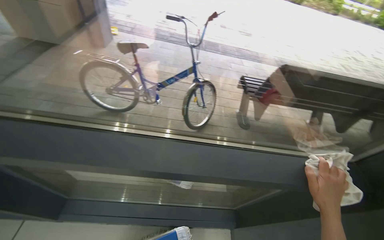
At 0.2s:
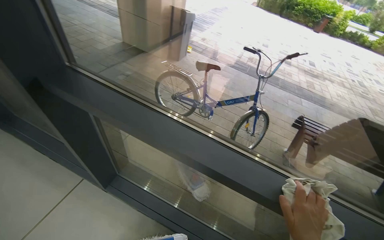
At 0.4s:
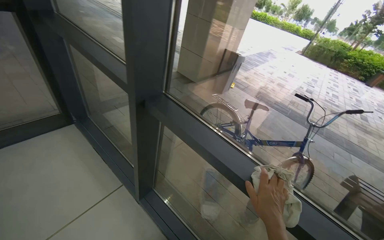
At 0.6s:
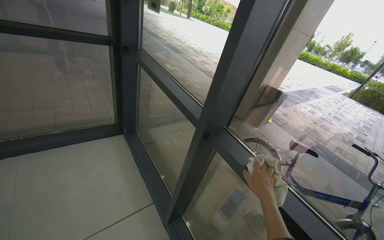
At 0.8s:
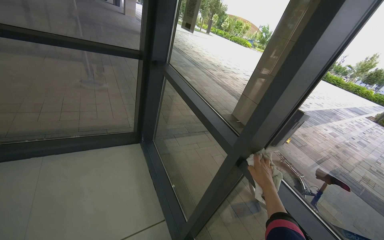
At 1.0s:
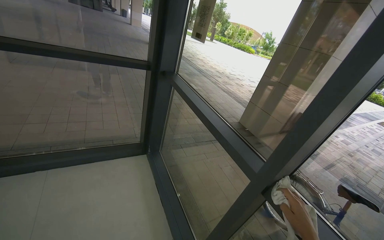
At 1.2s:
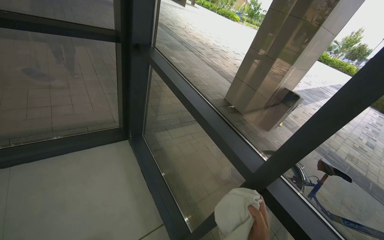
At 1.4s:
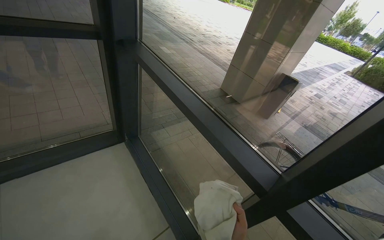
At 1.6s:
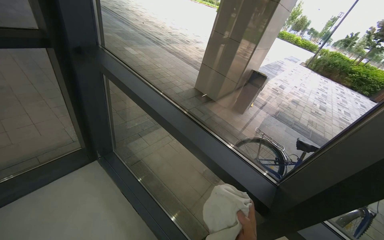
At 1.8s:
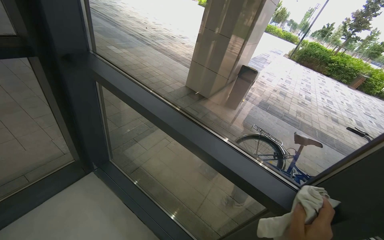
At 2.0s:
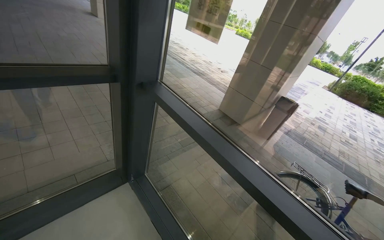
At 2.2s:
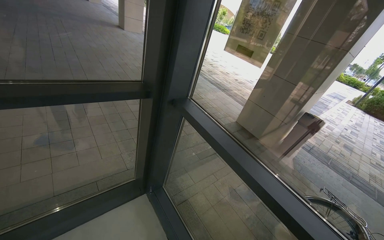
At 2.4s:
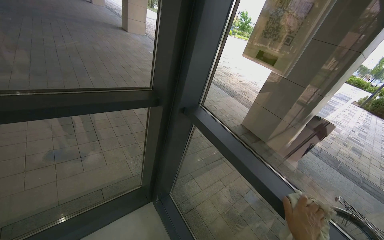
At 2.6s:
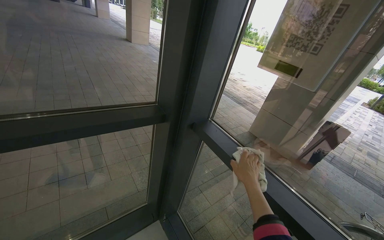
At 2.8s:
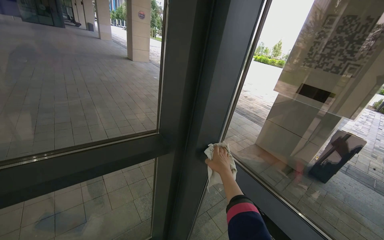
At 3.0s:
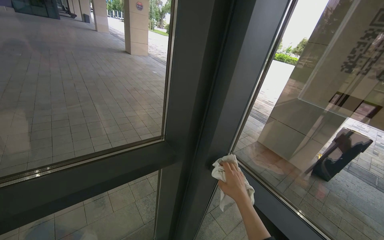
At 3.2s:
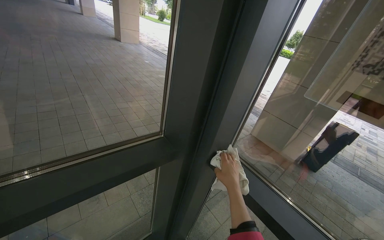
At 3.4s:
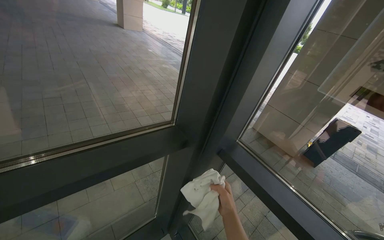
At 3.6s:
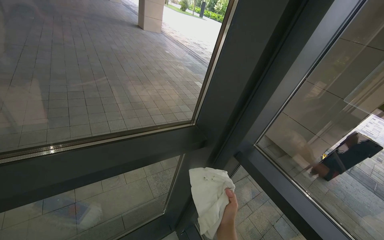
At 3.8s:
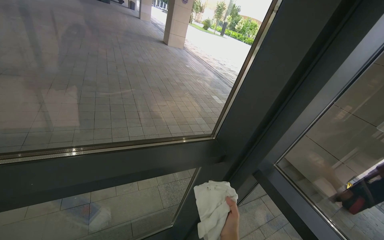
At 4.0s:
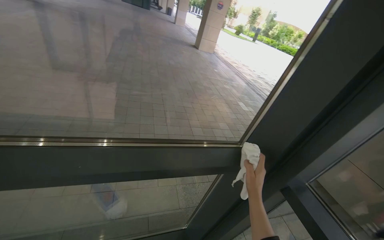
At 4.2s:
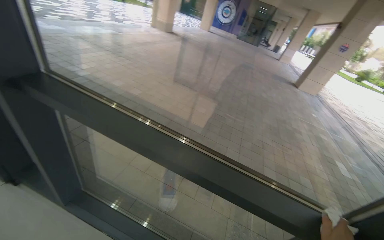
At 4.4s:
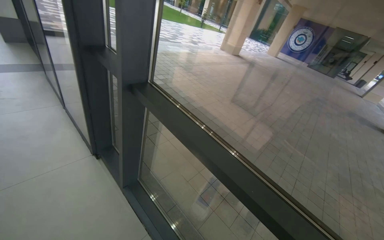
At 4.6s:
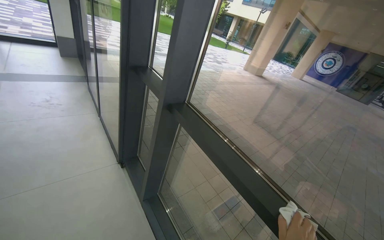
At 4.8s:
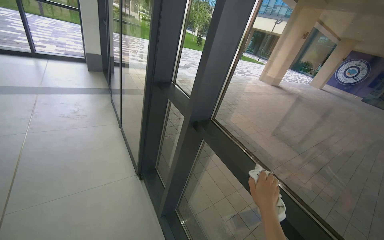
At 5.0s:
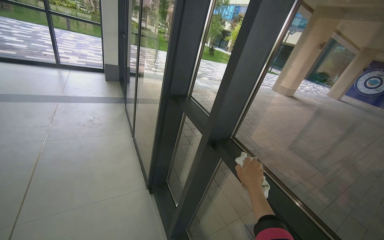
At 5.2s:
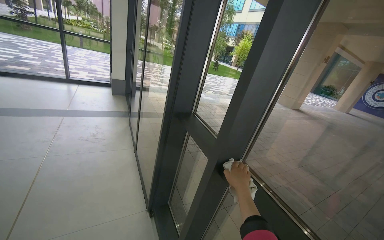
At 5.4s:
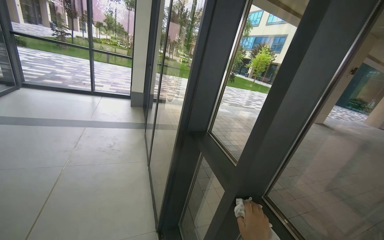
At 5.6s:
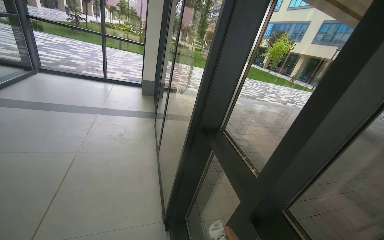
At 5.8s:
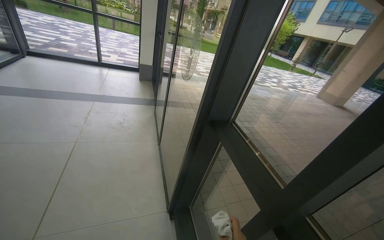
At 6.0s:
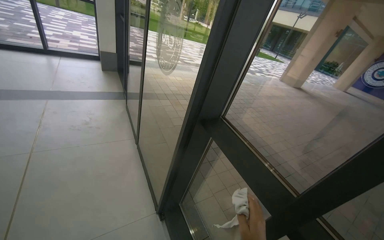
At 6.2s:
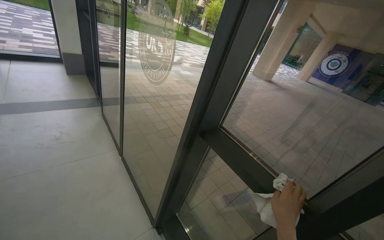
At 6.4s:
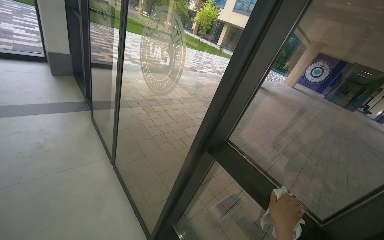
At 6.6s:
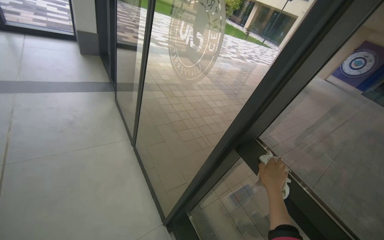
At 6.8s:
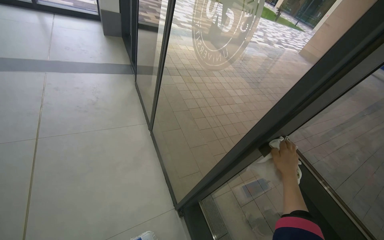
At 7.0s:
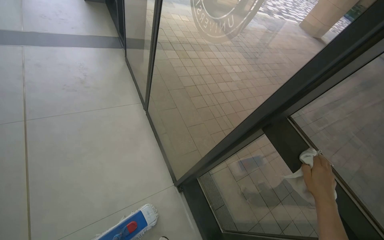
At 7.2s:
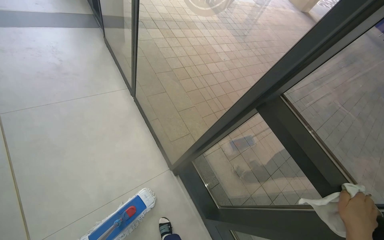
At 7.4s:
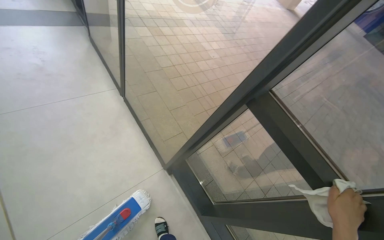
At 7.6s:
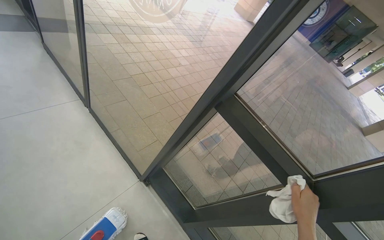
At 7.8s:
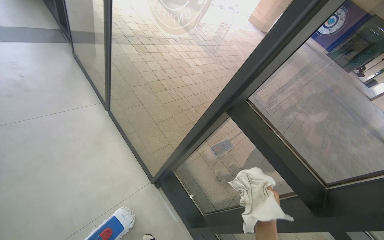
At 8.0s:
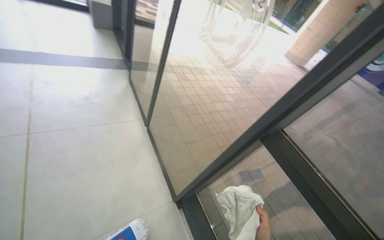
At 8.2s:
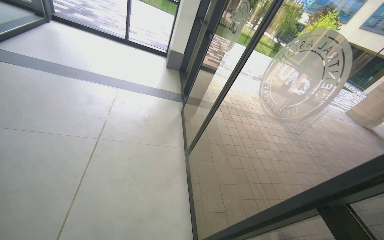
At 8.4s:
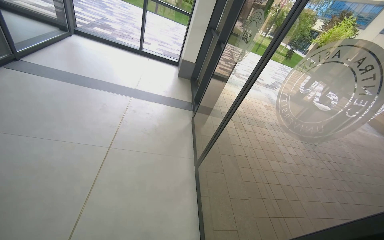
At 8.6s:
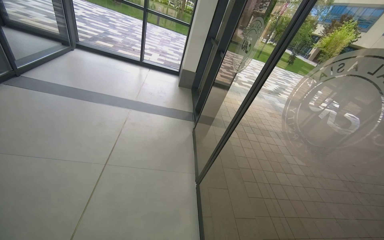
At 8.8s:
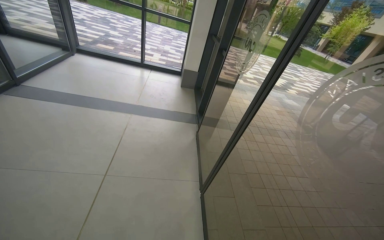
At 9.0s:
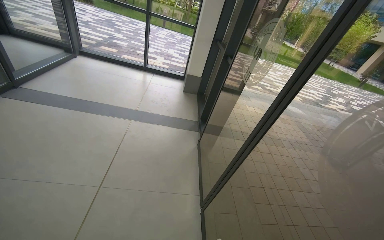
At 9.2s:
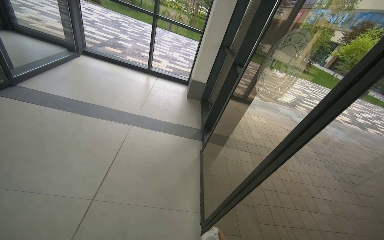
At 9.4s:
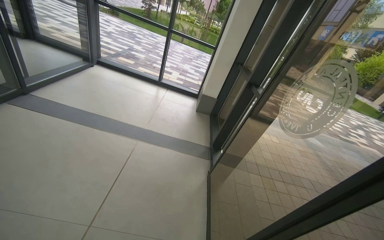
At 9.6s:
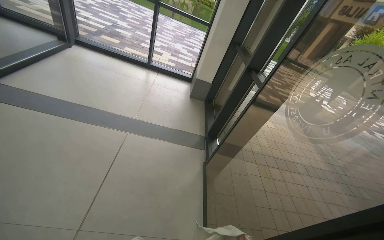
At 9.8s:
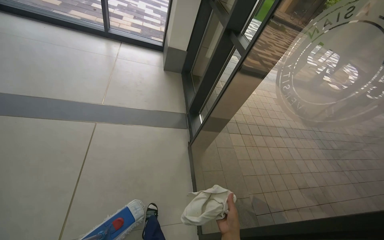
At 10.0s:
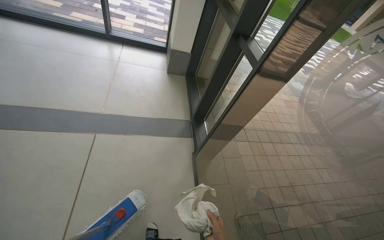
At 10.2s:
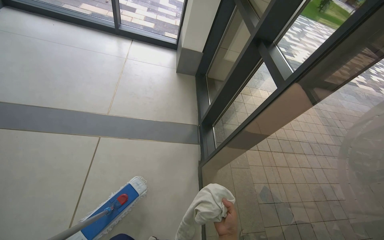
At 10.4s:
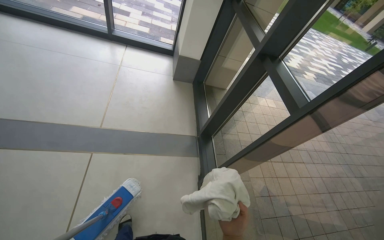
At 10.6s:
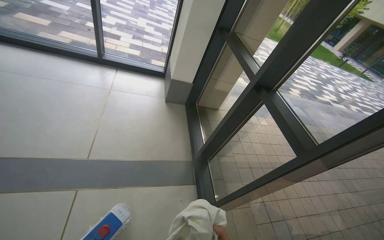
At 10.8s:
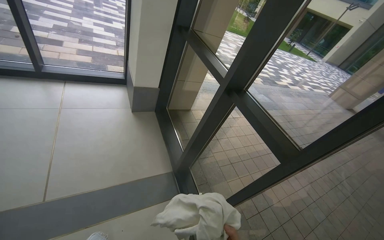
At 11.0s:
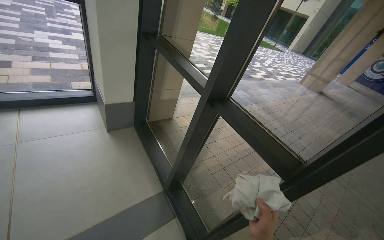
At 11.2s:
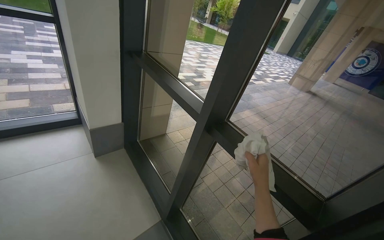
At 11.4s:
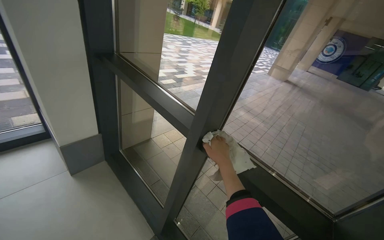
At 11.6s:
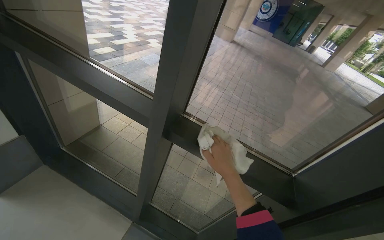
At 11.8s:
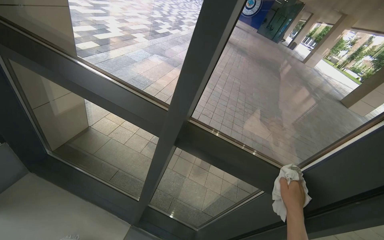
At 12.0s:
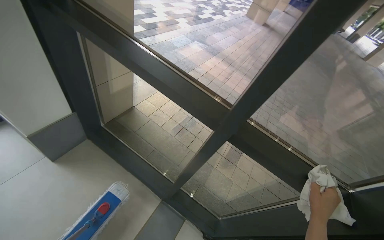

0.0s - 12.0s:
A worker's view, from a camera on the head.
Job: cleaning windows.
The whole recording: Cleaning building glass windows. The worker cleans the large glass windows frame and doors of the building.
0.0s - 1.6s: The camera is carried approximately 1 m. The head rotates about 40 degrees to the left. The view tips upward by roughly 20 degrees.
1.6s - 3.0s: The head travels roughly 80 cm. The wearer looks roughly 15 degrees further upward.
3.0s - 4.4s: The wearer looks roughly 80 degrees further to the left. The view tips upward by some 15 degrees.
4.4s - 6.0s: The camera is carried roughly 80 cm. The view pans to the left by about 15 degrees.
6.0s - 7.6s: The camera sweeps to the right, by about 20 degrees. The view tips downward by about 25 degrees.
7.6s - 9.0s: The head travels some 40 cm. The head rotates about 40 degrees to the left. The wearer looks about 30 degrees further upward.
9.0s - 10.4s: The camera is carried some 90 cm.
10.4s - 12.0s: The wearer moves about 1 m. The wearer's head swings approximately 50 degrees to the right. The view tips downward by roughly 15 degrees.

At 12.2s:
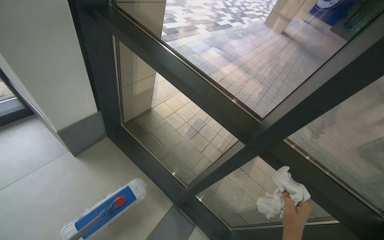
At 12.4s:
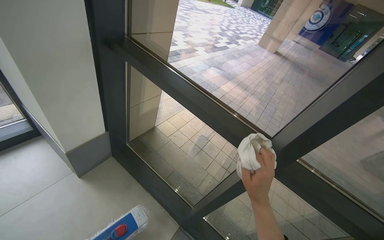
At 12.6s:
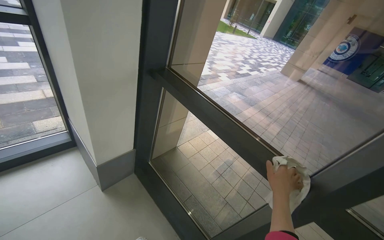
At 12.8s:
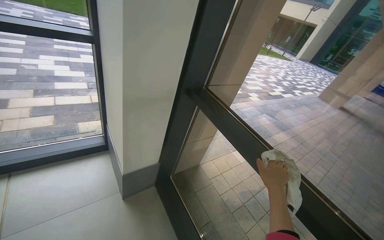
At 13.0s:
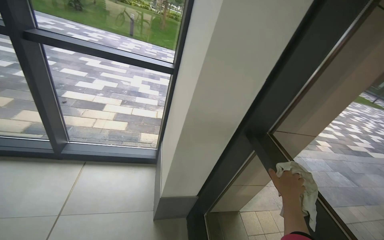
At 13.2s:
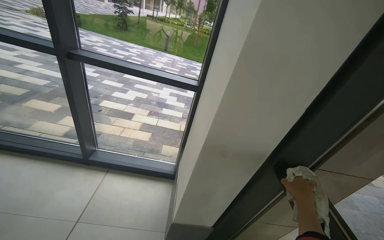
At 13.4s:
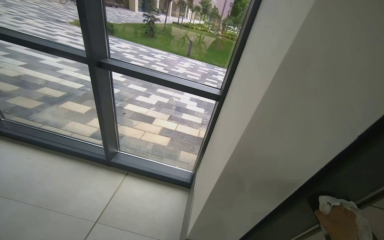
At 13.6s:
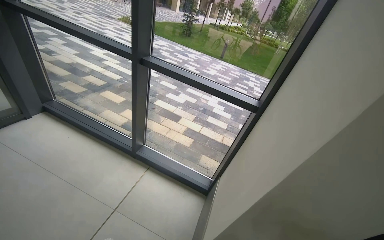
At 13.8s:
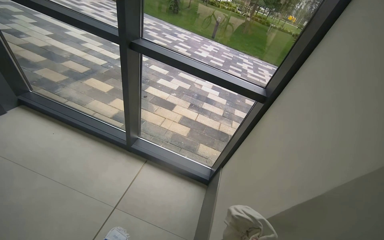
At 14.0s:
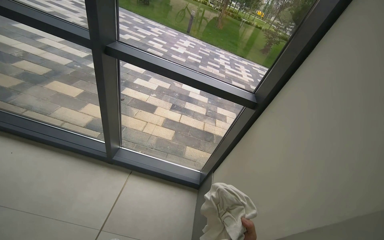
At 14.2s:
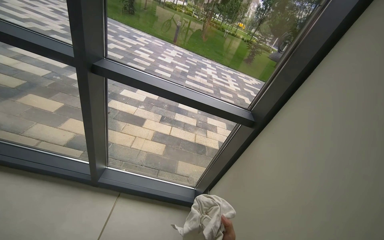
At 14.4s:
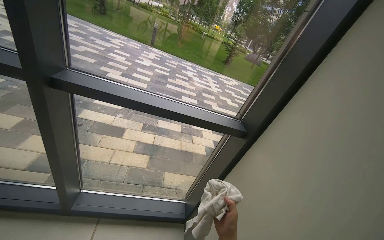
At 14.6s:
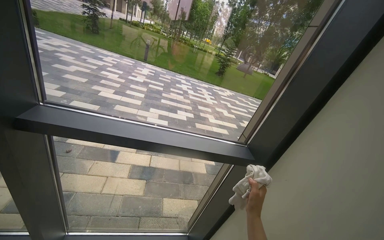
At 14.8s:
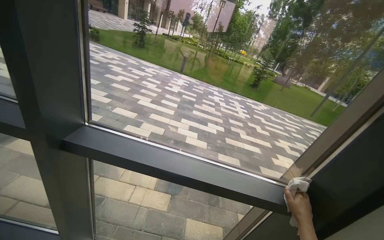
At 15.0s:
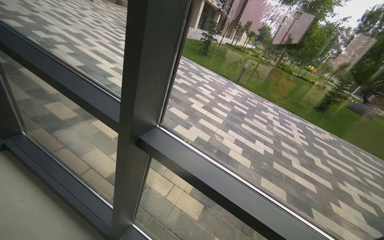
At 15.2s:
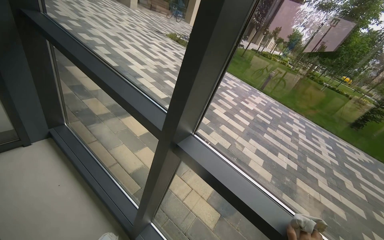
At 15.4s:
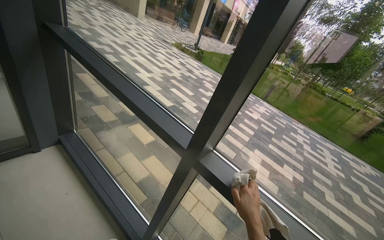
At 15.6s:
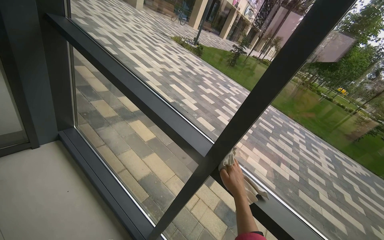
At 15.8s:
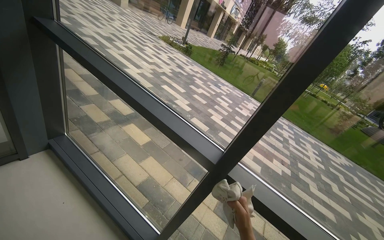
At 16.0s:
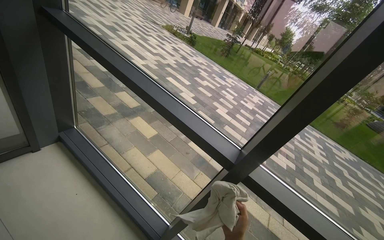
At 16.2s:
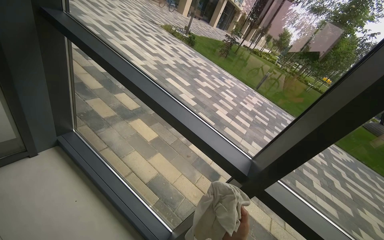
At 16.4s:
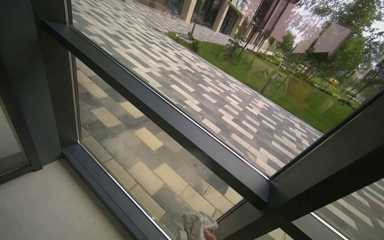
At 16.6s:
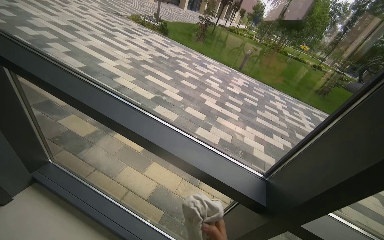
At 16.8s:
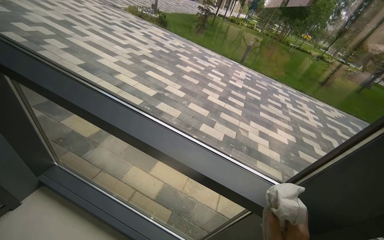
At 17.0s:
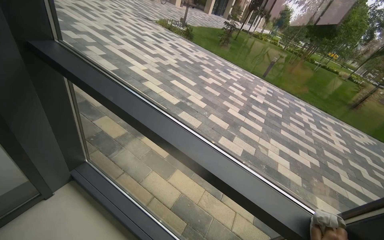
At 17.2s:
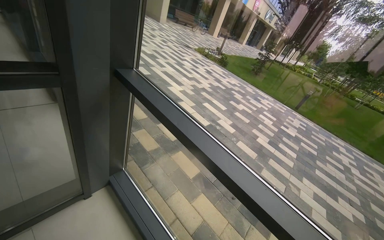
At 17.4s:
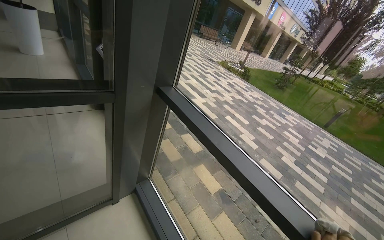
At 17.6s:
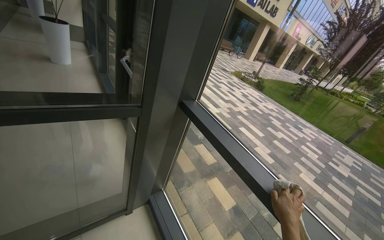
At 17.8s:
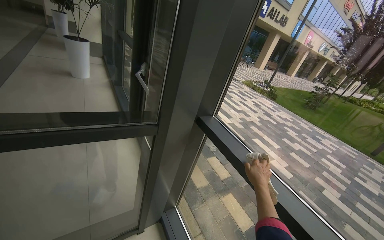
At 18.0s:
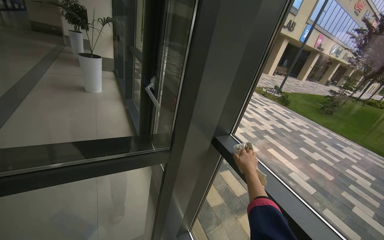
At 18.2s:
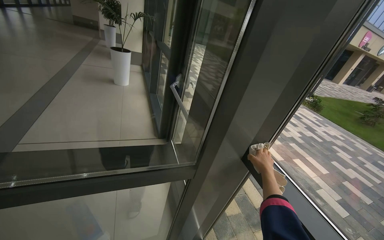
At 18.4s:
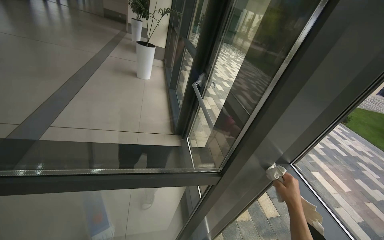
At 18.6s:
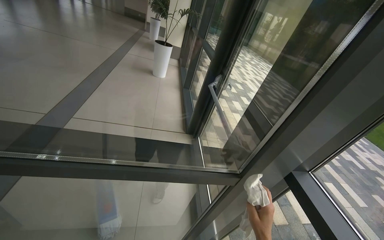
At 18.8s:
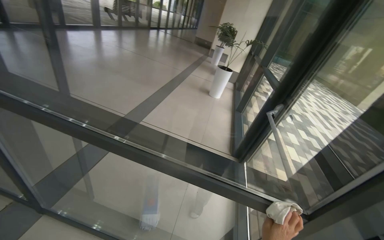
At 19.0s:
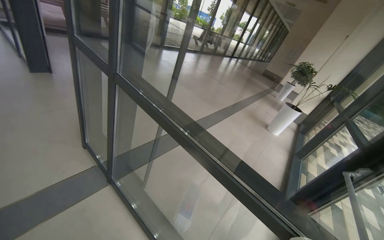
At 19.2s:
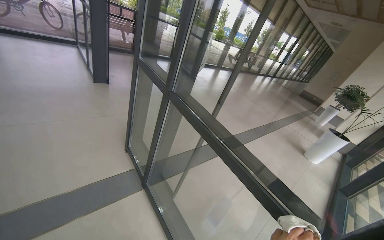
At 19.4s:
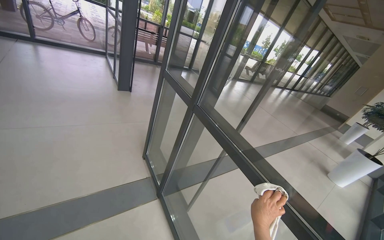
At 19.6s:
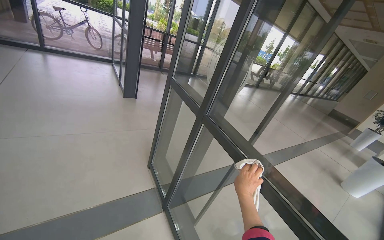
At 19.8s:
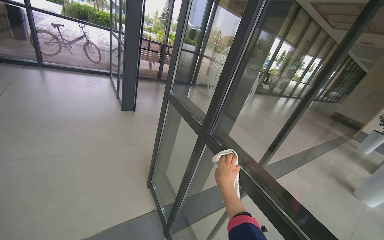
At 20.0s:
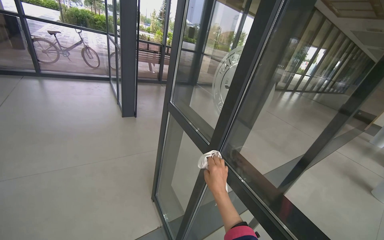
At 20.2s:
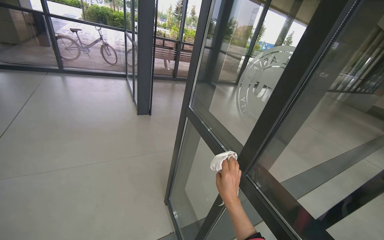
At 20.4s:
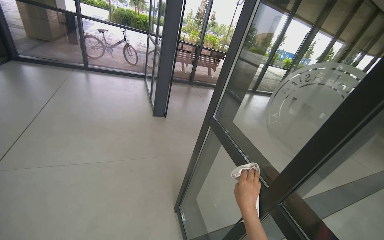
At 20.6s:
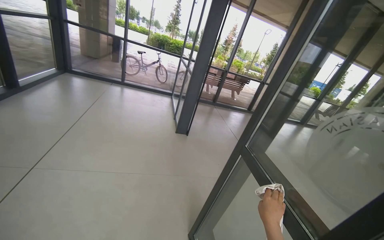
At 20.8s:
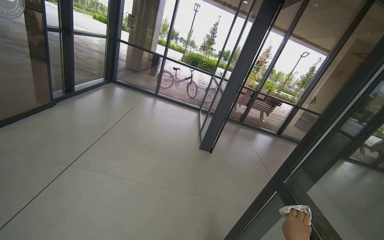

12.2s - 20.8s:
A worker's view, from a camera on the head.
Job: cleaning windows.
The whole recording: Cleaning building glass windows. The worker cleans the large glass windows frame and doors of the building.
12.2s - 13.6s: The camera travels roughly 60 cm. The wearer's head swings some 70 degrees to the left. The view tips upward by some 35 degrees.
13.6s - 15.0s: The camera travels approximately 80 cm.
15.0s - 16.6s: The camera is carried roughly 50 cm.
16.6s - 18.0s: The wearer moves about 70 cm. The head rotates some 35 degrees to the left. The view tilts some 20 degrees upward.
18.0s - 19.4s: The camera travels approximately 50 cm. The wearer's head swings some 85 degrees to the left. The wearer looks about 20 degrees further upward.
19.4s - 20.8s: The wearer moves about 60 cm. The head turns to the left by roughly 30 degrees. The camera pitches upward, by some 15 degrees.
